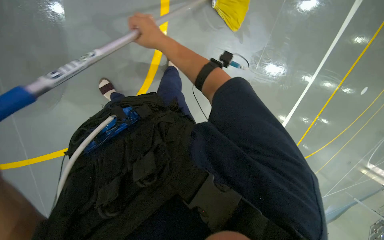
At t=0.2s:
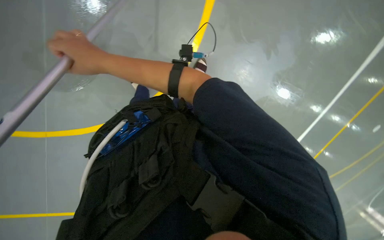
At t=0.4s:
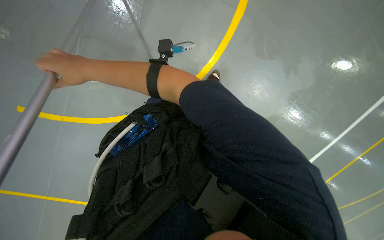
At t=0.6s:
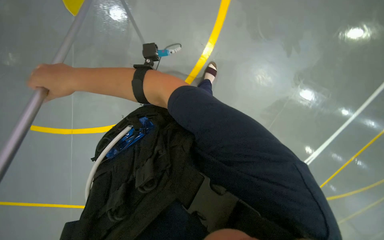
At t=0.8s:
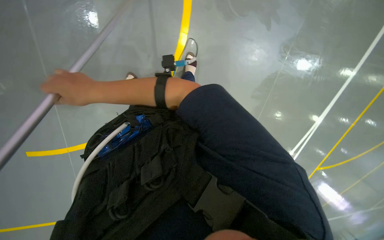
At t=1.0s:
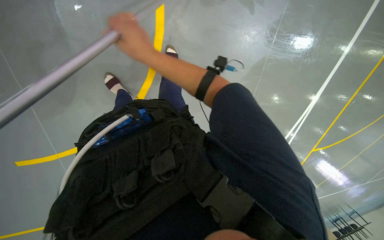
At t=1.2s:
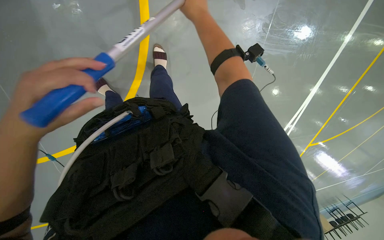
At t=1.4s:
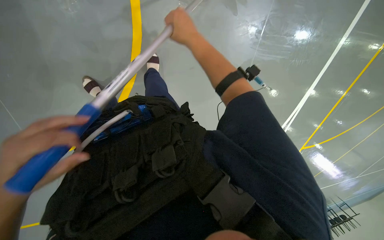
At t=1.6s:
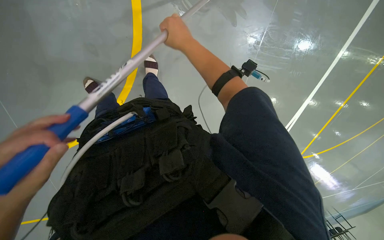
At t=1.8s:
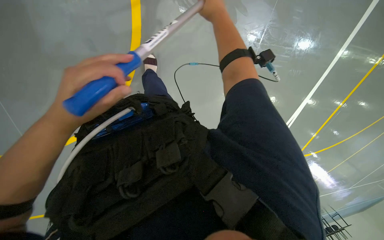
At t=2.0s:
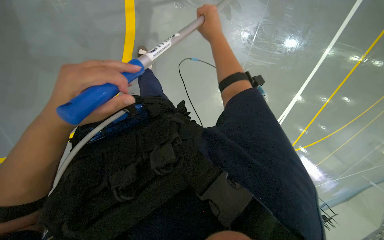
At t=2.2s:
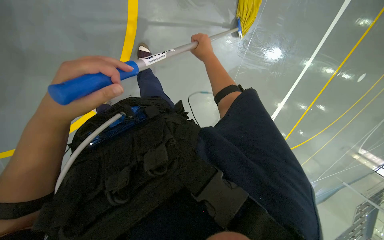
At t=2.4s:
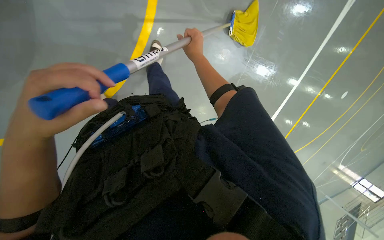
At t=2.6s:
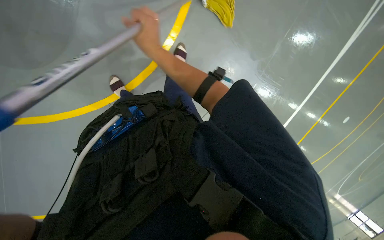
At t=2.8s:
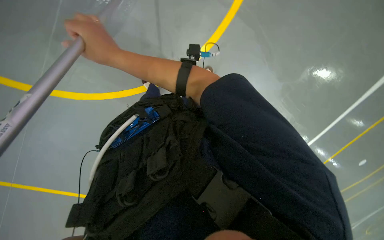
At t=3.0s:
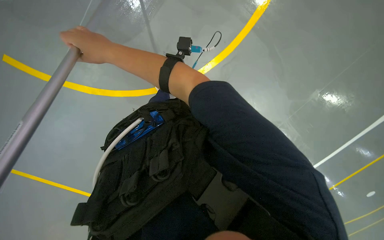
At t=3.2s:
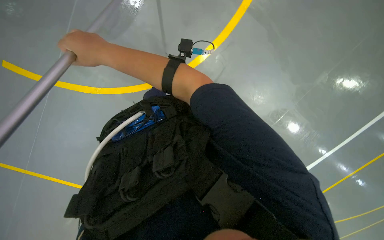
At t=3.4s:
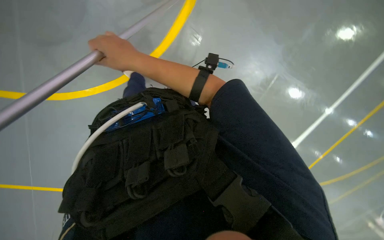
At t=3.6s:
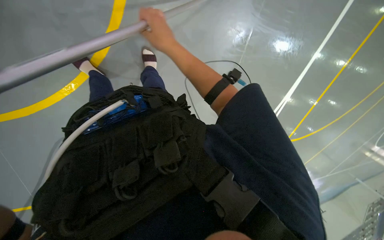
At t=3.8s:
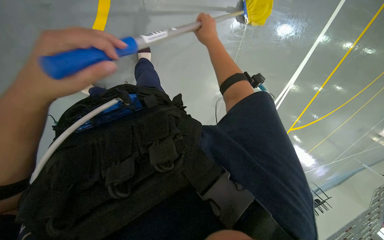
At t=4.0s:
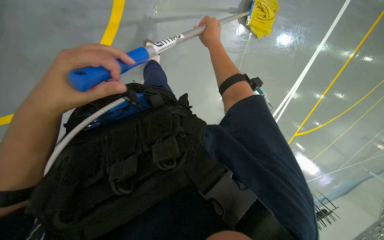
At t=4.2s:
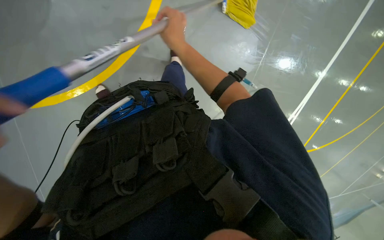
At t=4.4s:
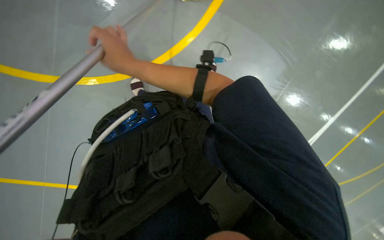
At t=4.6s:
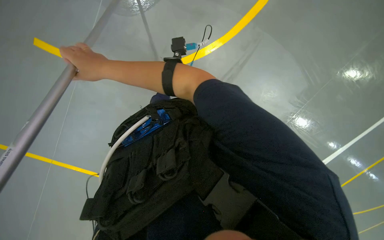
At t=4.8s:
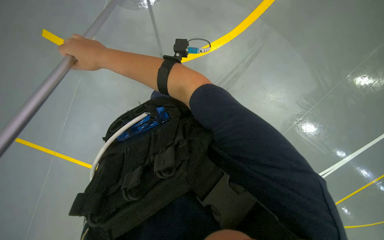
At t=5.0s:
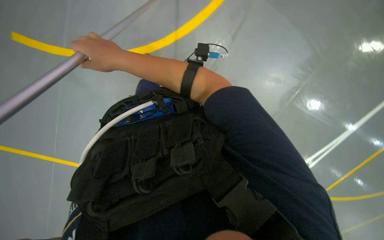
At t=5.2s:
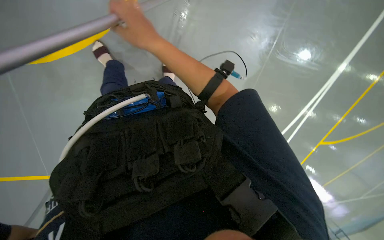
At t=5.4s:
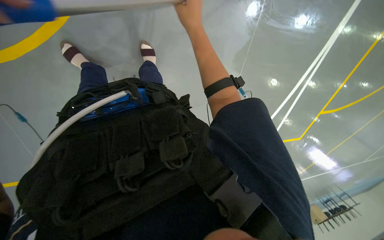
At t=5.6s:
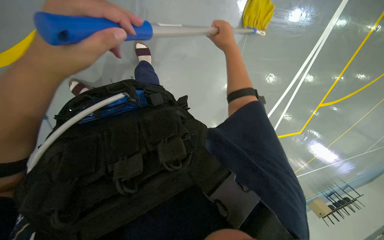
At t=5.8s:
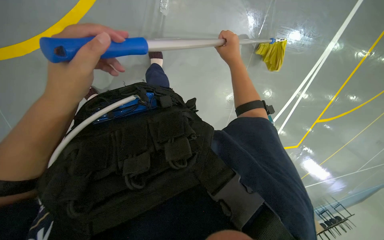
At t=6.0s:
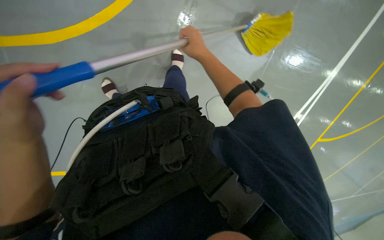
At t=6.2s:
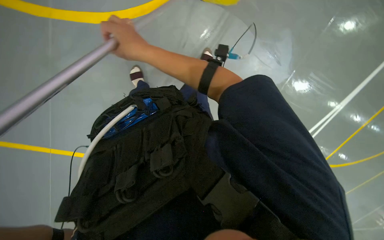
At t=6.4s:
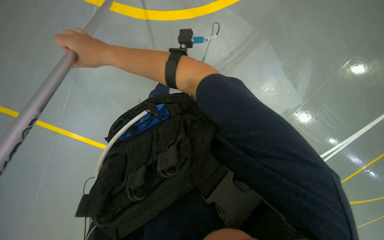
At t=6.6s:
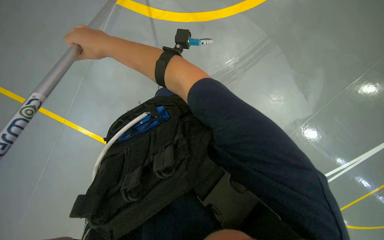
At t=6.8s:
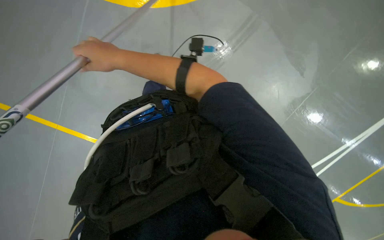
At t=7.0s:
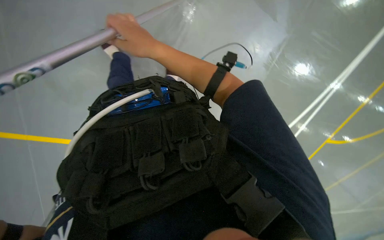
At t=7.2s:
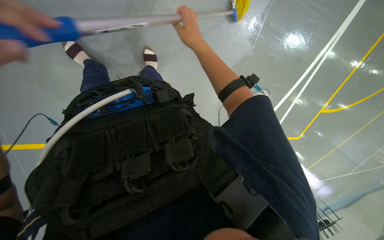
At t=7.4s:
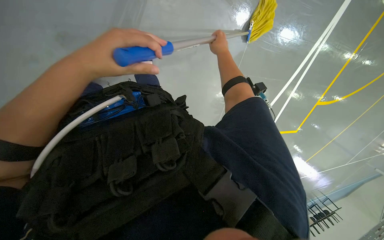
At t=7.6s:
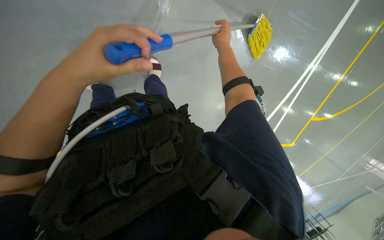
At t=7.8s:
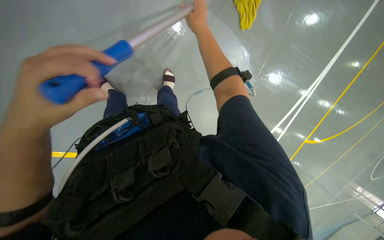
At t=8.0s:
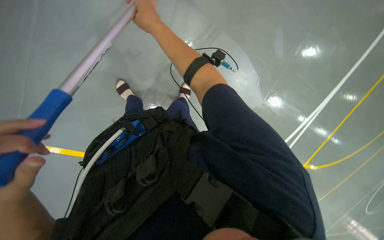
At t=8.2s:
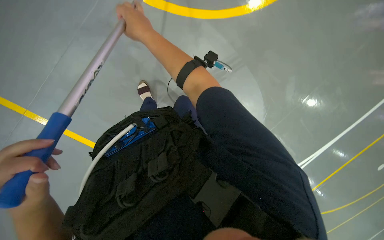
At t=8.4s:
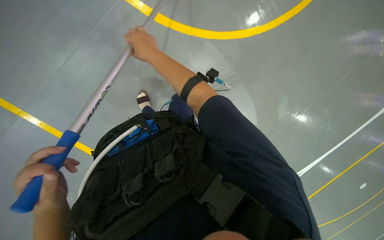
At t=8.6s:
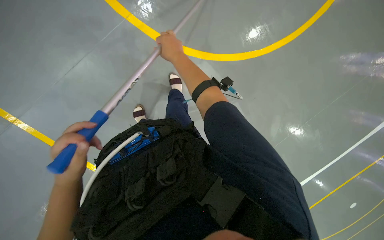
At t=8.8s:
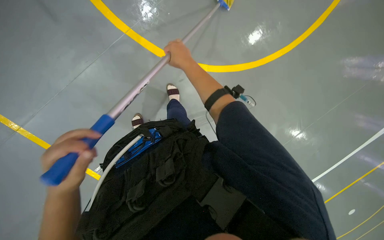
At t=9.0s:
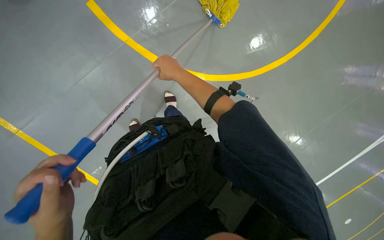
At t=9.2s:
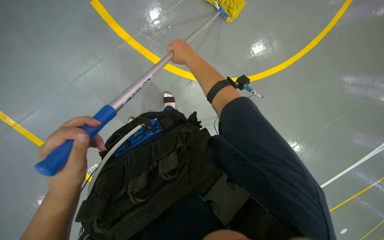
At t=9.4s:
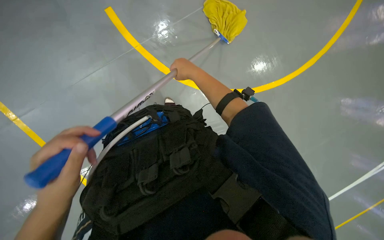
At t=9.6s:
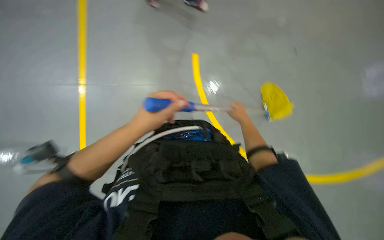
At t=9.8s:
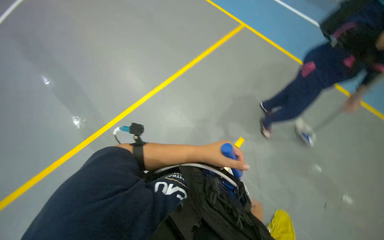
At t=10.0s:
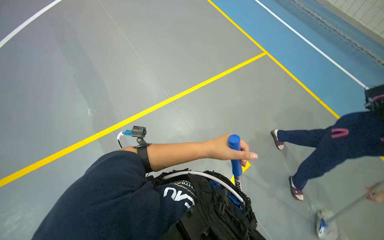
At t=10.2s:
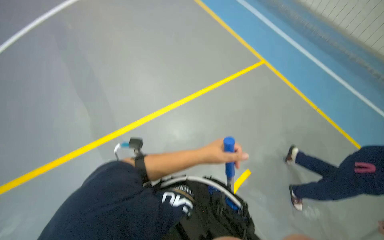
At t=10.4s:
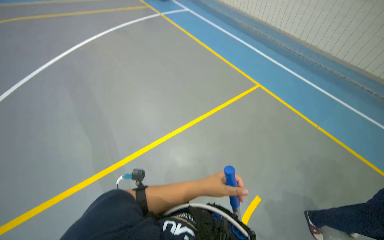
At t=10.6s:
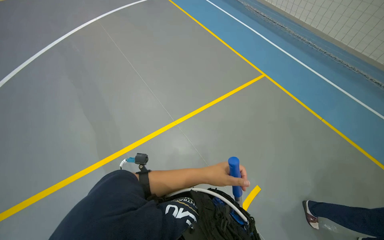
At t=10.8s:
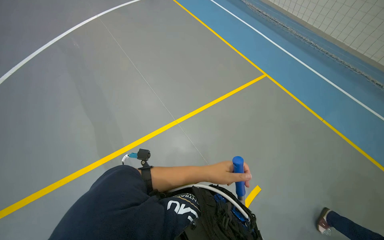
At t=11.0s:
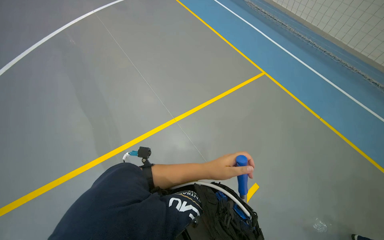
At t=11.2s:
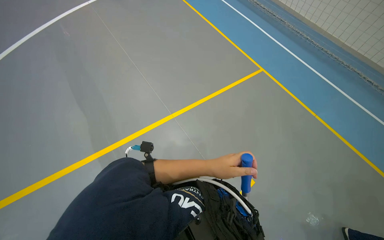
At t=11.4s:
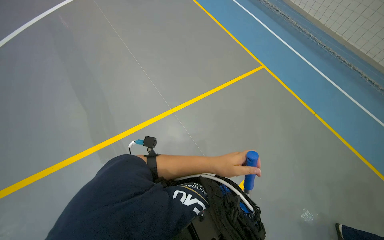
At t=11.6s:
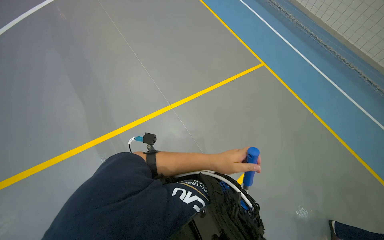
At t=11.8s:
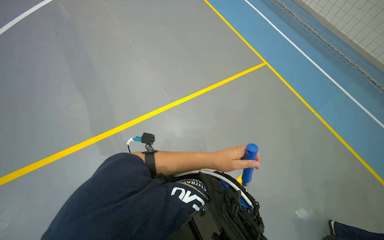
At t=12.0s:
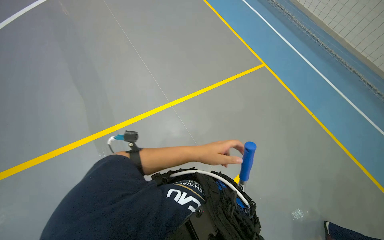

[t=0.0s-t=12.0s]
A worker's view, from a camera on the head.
Job: mopping floor.
The whole recording: Mopping floor. The worker mops the floor with a yellow mop, periodically rinsing and wringing it in a bucket.
t=0.0s to t=1.6s: The right hand moves some 25 cm to the left and comes back.
t=1.6s to t=3.0s: The right hand moves down the picture and to the left, some 20 cm.
t=3.0s to t=4.4s: The right hand reaches roughly 25 cm to the right, then returns.
t=4.4s to t=6.0s: The right hand goes about 20 cm to the right.
t=6.0s to t=7.6s: The right hand goes to the left and returns, some 25 cm each way.
t=7.6s to t=9.0s: The view tips upward by approximately 20 degrees. The left hand moves up and down the picture over approximately 30 cm, changing direction 2 times. The right hand shifts about 50 cm to the left and nearer to the camera.
t=9.0s to t=10.4s: The wearer looks some 70 degrees further to the left. The view tilts about 55 degrees upward.

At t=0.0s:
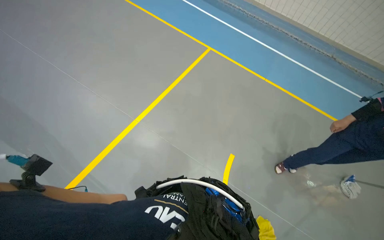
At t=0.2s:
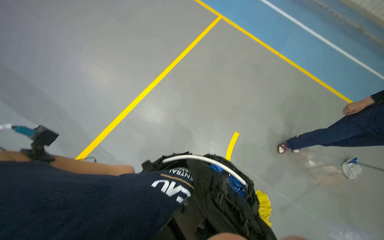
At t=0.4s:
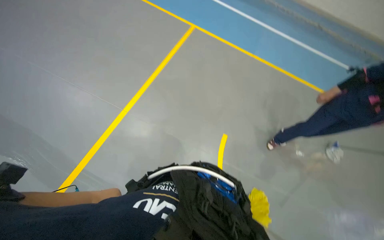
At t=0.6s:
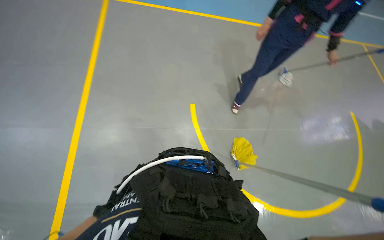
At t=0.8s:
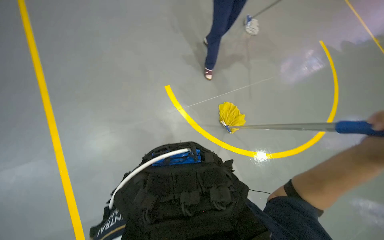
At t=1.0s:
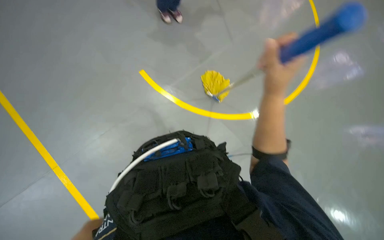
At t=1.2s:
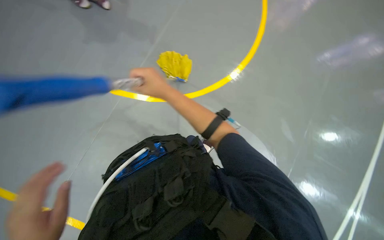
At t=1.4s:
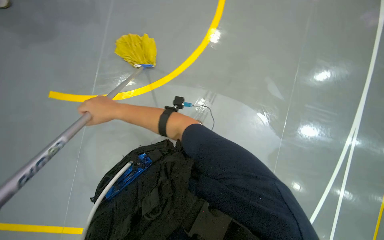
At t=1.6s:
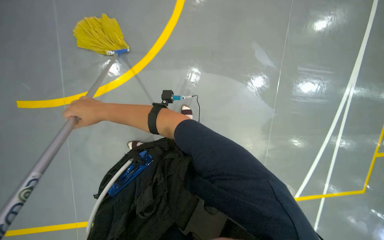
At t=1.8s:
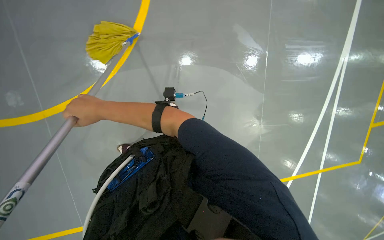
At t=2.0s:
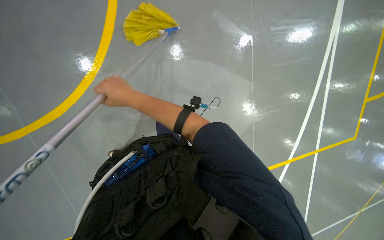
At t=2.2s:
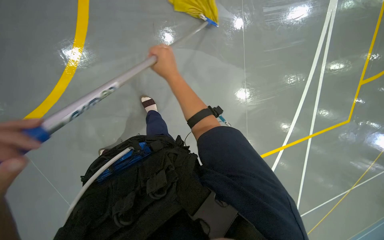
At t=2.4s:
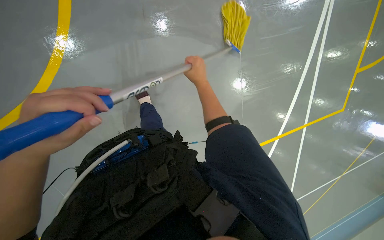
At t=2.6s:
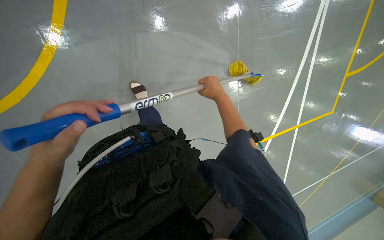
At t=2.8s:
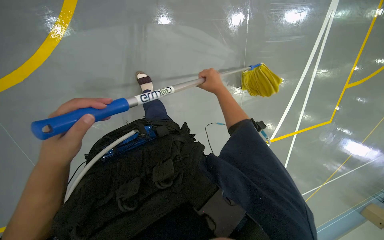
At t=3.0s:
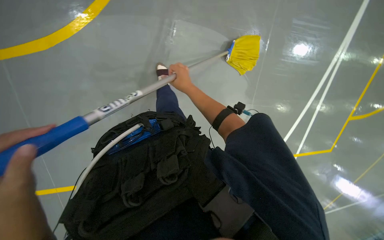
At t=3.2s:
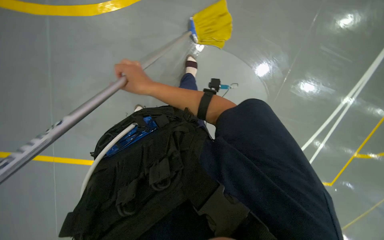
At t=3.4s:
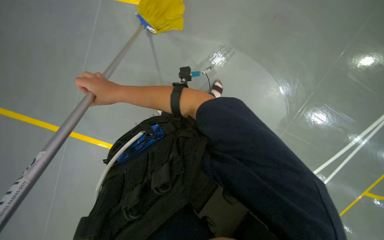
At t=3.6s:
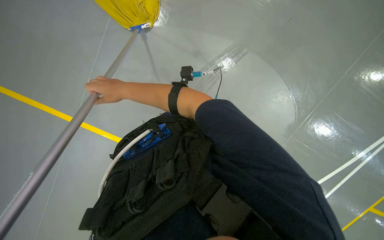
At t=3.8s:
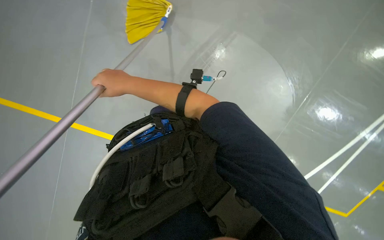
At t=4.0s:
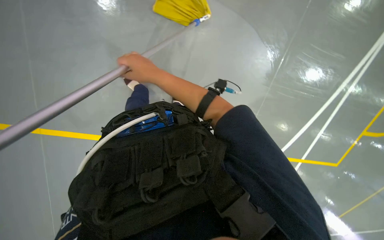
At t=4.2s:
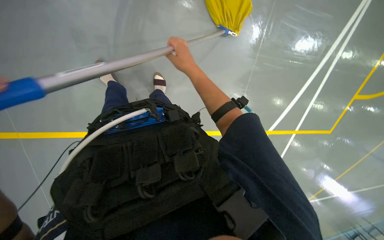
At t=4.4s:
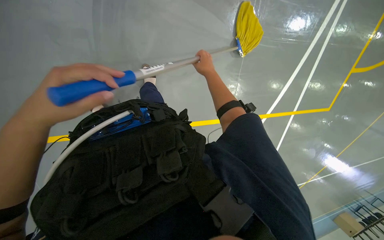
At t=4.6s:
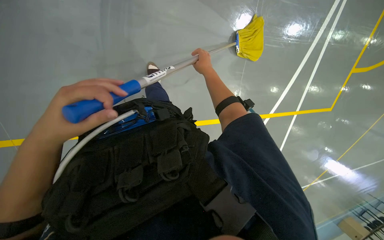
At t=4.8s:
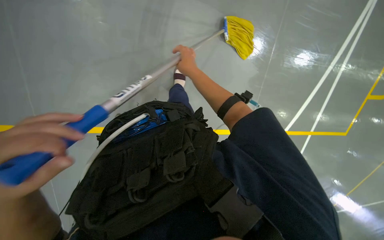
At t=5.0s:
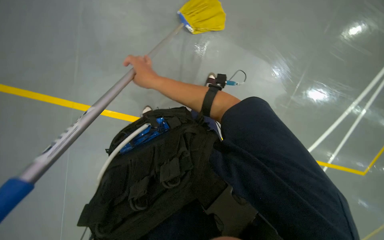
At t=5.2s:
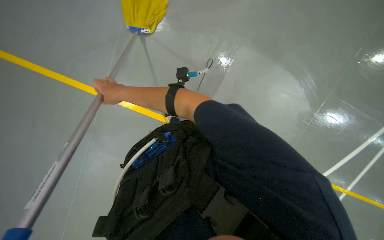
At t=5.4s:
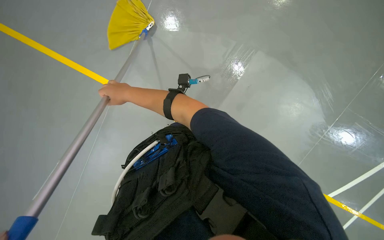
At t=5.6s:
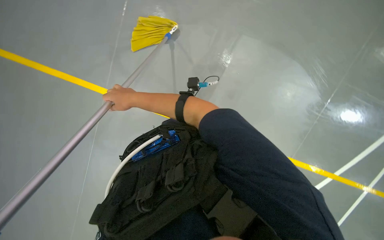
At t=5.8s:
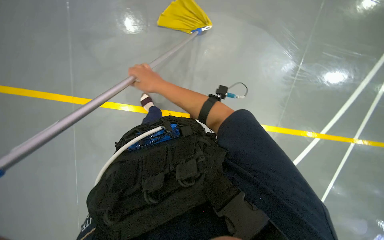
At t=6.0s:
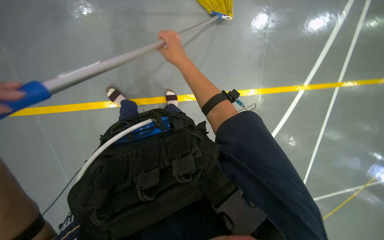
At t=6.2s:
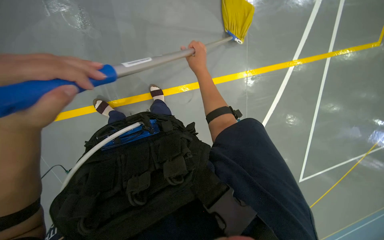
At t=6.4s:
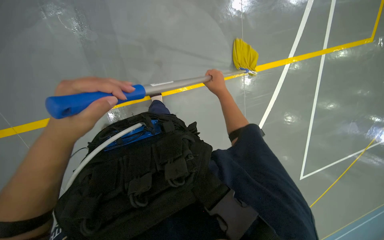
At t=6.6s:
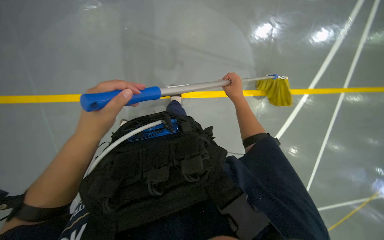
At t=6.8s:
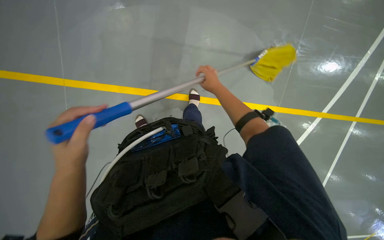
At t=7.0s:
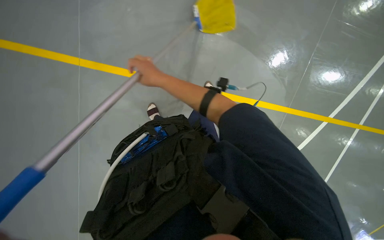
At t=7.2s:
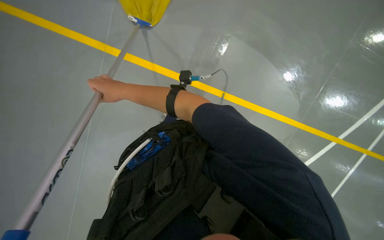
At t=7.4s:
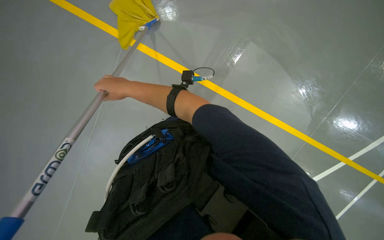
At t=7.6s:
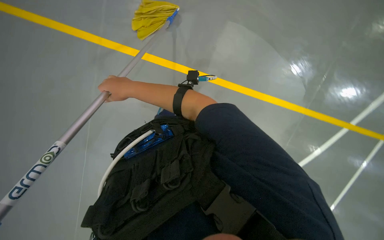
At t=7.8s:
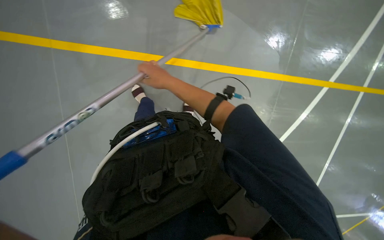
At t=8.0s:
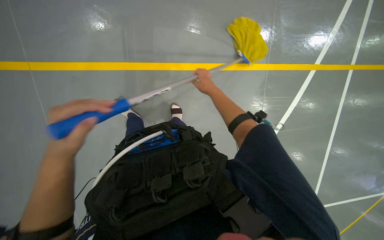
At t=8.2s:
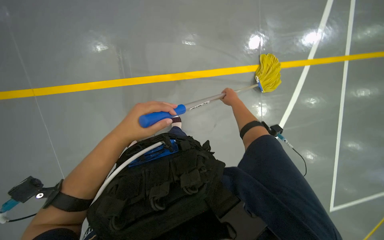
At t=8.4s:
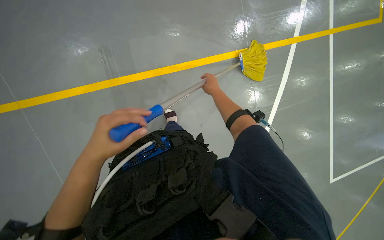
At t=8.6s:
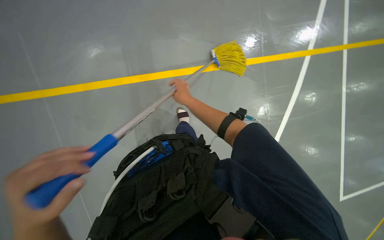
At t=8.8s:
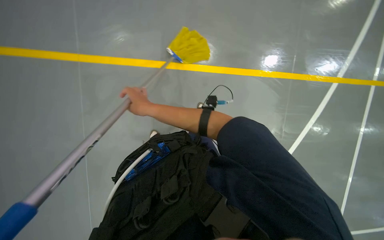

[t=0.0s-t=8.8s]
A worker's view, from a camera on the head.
Job: mopping floor.
The whole recording: Mopping floor. The worker mops the floor with a yellow mop, periodically rinsing and wringing it in a bucket.
t=0.0s to t=1.4s: The wearer's head swings approximately 90 degrees to the right. The camera pitches downward, by about 40 degrees.
t=1.4s to t=3.0s: The right hand is displaced to the right by approximately 30 cm.
t=3.0s to t=4.4s: The right hand shifts some 10 cm up the picture, and moves roughly 10 cm to the left and comes back.
t=4.4s to t=5.8s: The right hand is displaced to the left and down the picture by some 20 cm.
t=7.4s to t=8.8s: The right hand goes to the right and returns, roughly 35 cm each way.
